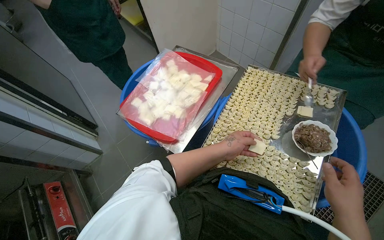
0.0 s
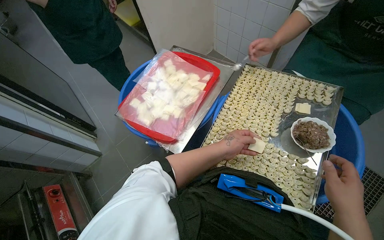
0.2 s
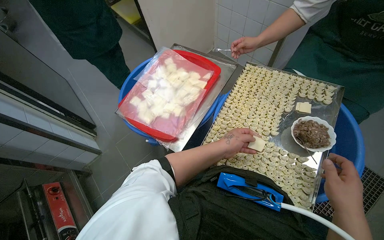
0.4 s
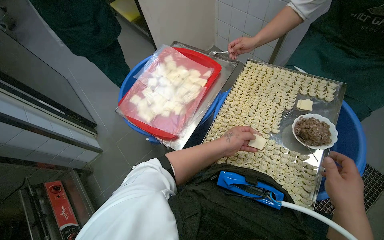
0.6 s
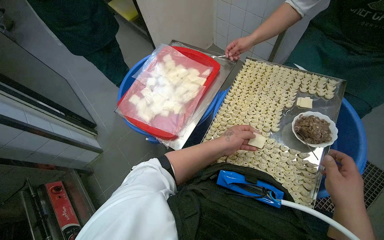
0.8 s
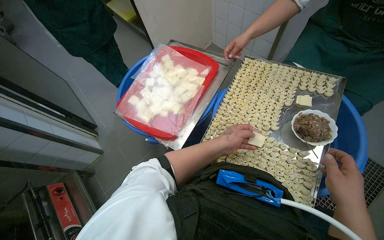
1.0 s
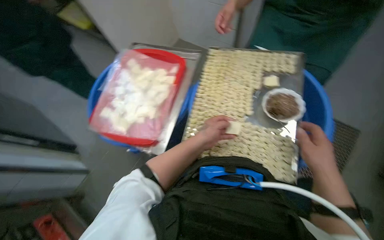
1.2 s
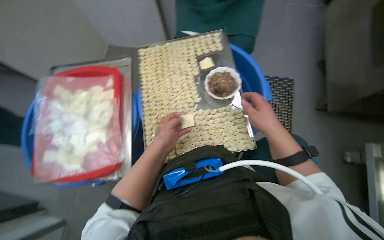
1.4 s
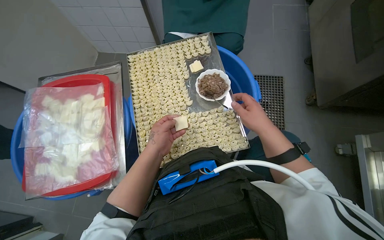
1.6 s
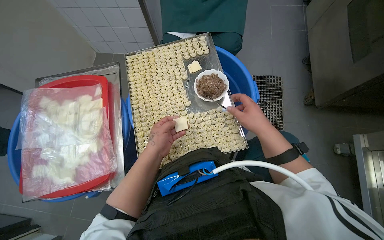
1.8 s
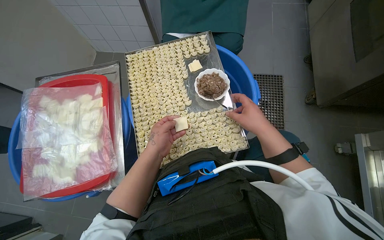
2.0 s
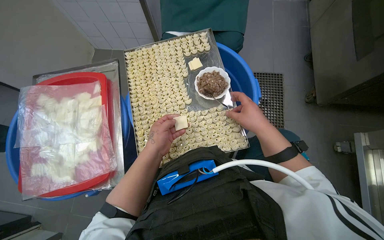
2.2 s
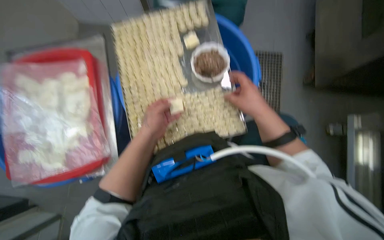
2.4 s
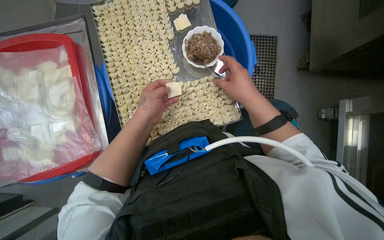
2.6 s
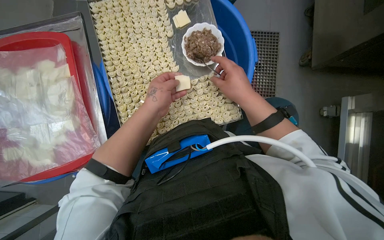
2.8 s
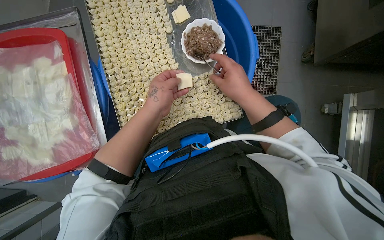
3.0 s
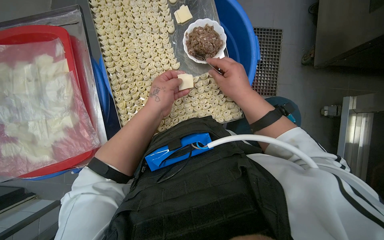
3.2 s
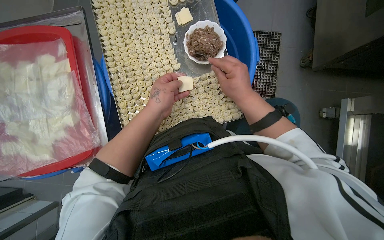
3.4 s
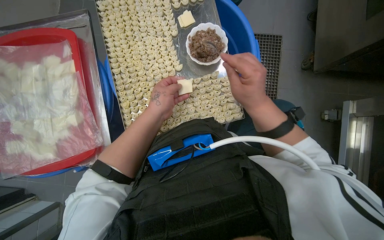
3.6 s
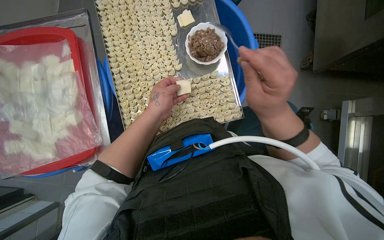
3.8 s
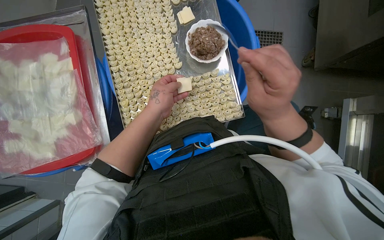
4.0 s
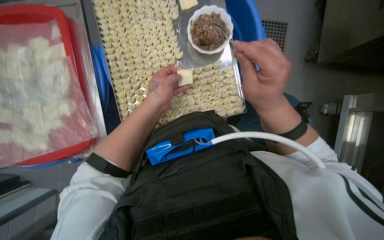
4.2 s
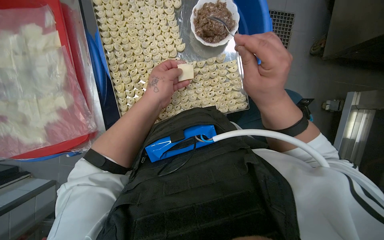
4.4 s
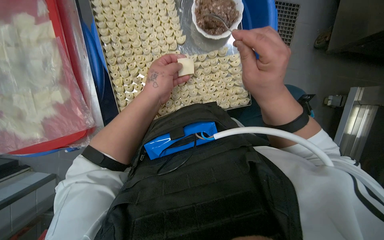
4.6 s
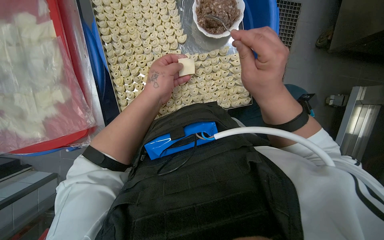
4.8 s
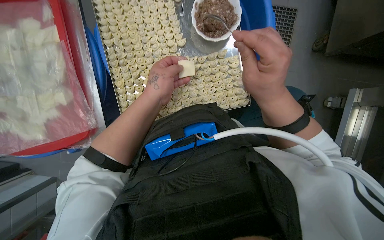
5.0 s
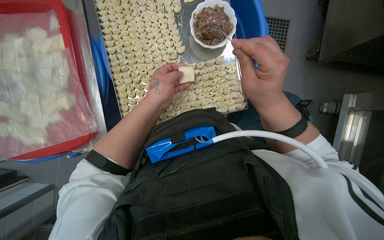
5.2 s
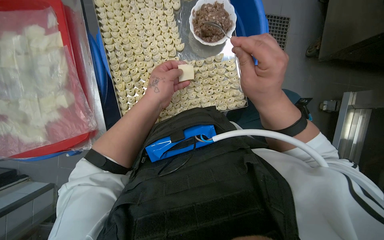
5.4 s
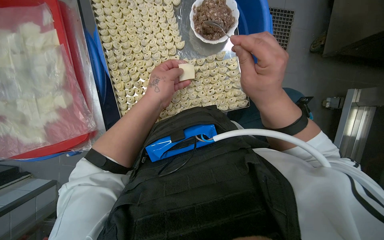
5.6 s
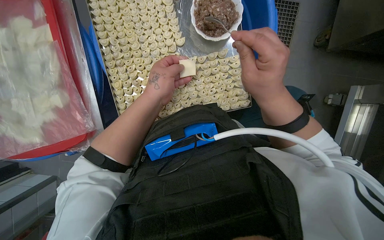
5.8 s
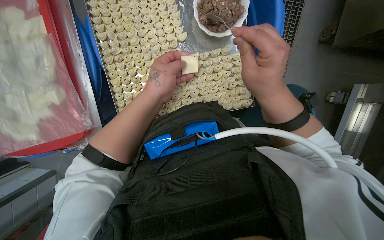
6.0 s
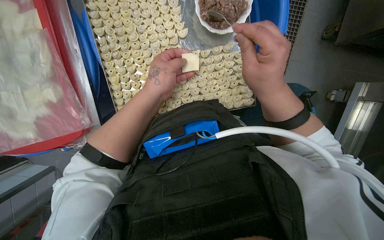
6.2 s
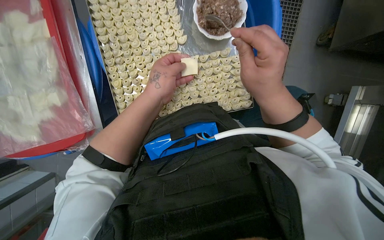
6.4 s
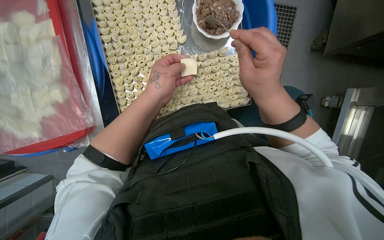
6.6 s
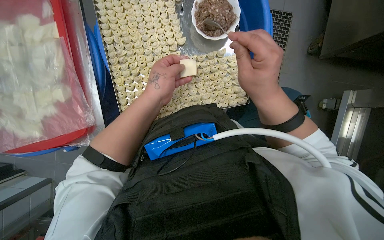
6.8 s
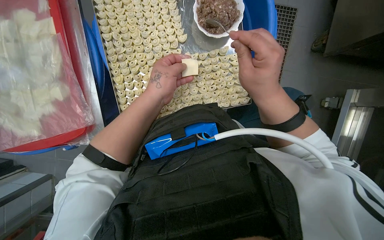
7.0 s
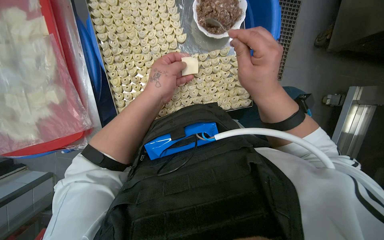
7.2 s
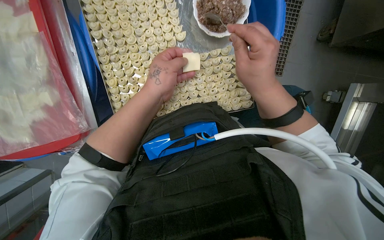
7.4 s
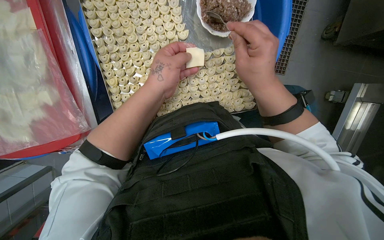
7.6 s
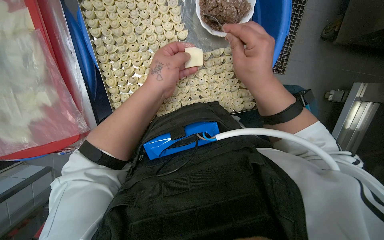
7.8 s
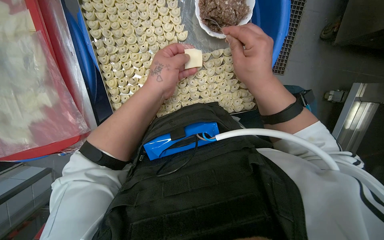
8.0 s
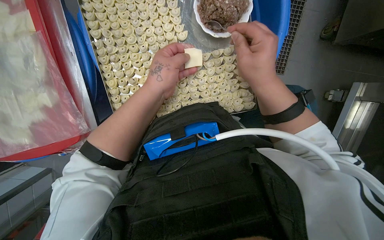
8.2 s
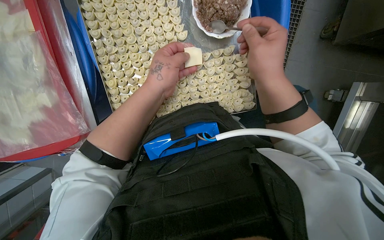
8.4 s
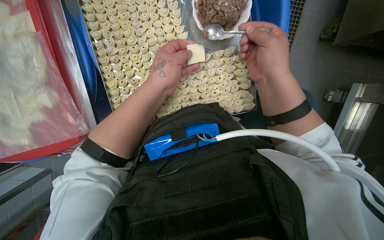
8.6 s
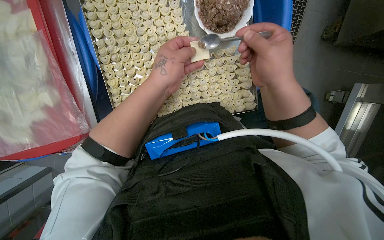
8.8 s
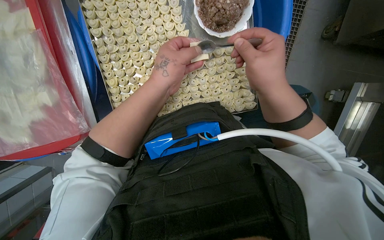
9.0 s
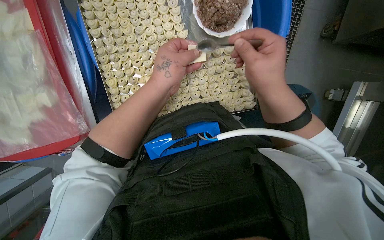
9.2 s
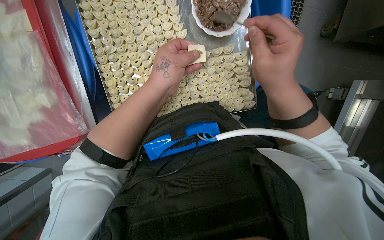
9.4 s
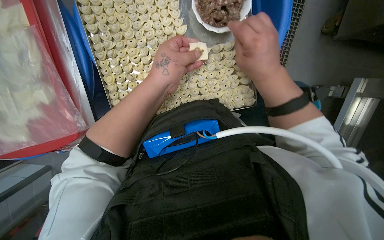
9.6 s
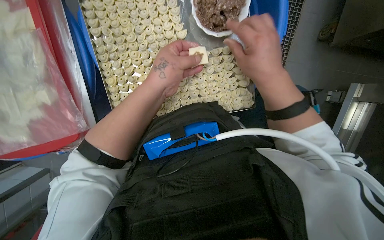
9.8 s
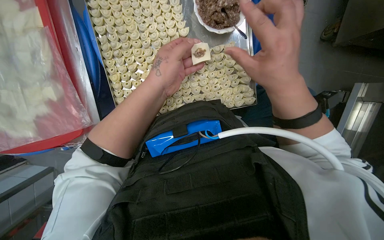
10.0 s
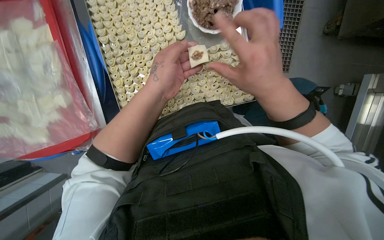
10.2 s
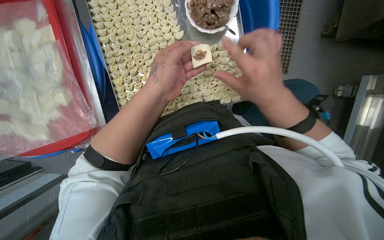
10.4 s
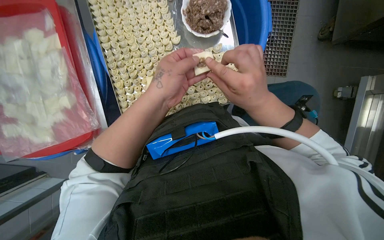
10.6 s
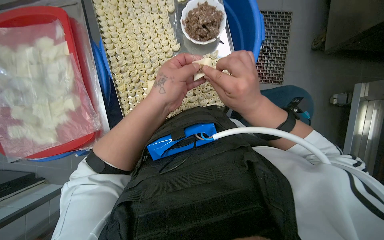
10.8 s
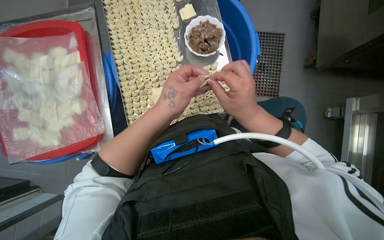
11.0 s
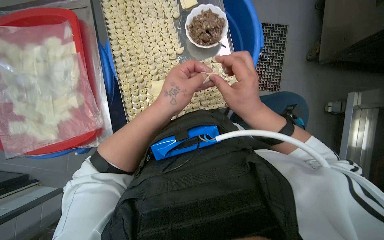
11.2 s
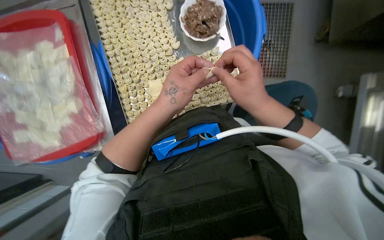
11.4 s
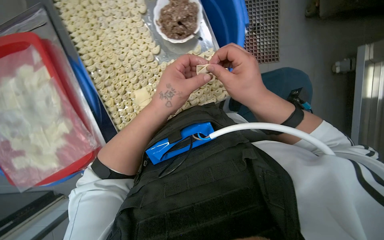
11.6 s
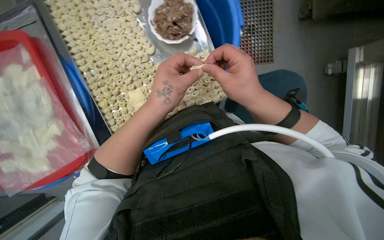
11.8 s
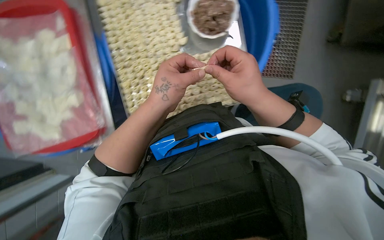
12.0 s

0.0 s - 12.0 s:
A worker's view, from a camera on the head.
Job: preparing food.
The whole recording: Making dumplings with meat filling. The worker picks up dough, fills it with meat, folds it, and places the finished dumpling on a tray.
0.0 s - 1.6 s: The wearer looks some 45 degrees further to the right.
1.6 s - 3.0 s: The camera pitches downward, by about 15 degrees.
3.0 s - 4.4 s: The right hand moves nearer to the camera, some 10 cm.
4.4 s - 7.6 s: The hands work in one place, with small movements.
7.6 s - 10.4 s: The hands make small movements and keep their place.
10.4 s - 12.0 s: The hands make small movements and keep their place.

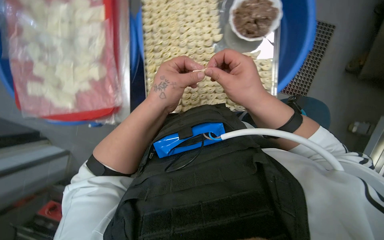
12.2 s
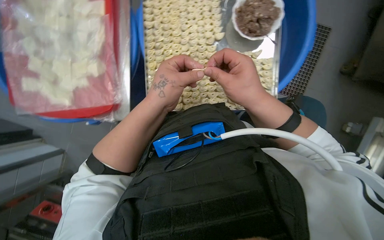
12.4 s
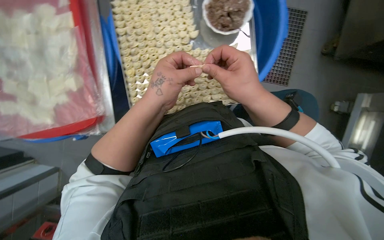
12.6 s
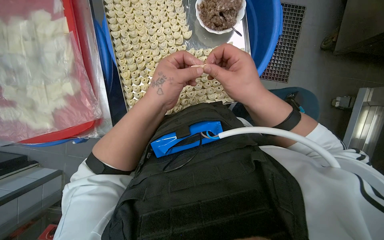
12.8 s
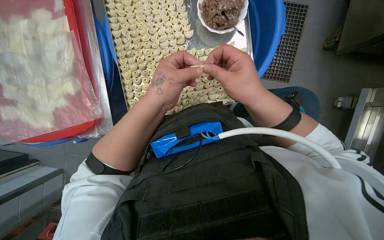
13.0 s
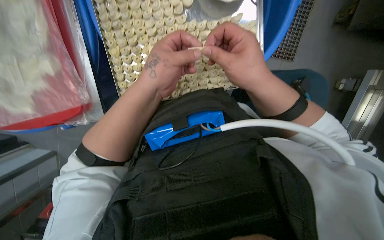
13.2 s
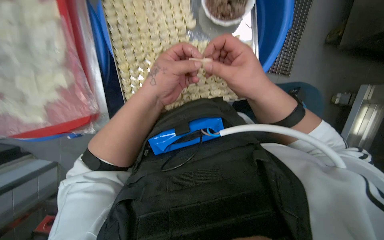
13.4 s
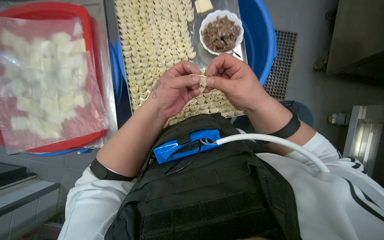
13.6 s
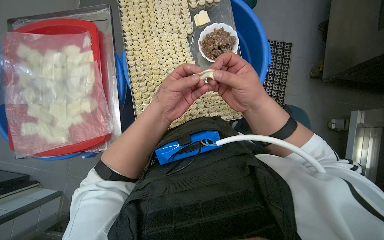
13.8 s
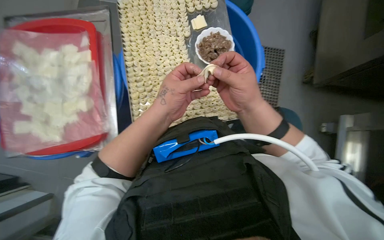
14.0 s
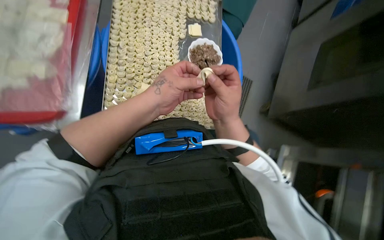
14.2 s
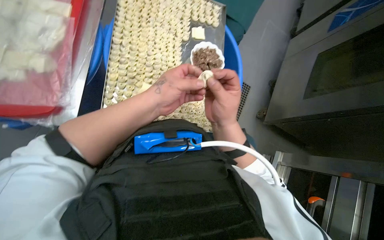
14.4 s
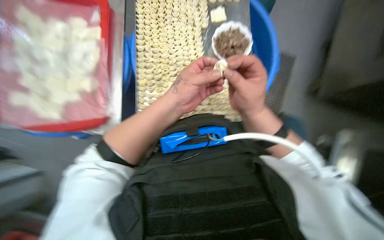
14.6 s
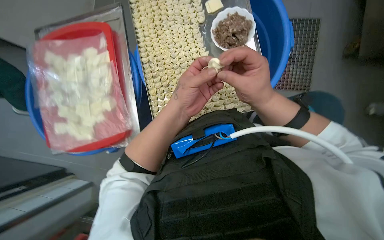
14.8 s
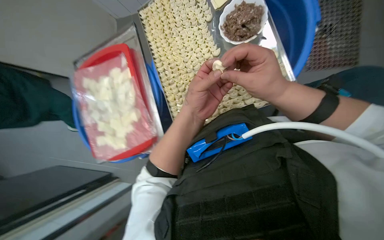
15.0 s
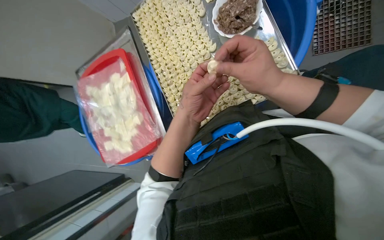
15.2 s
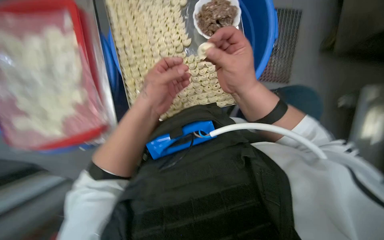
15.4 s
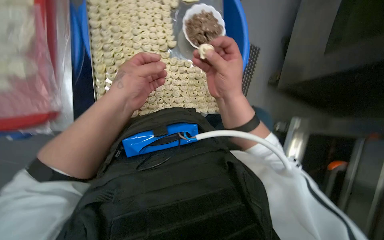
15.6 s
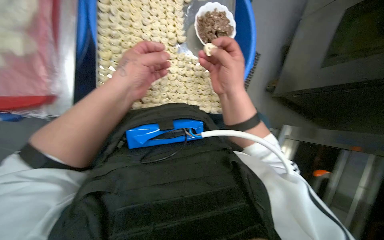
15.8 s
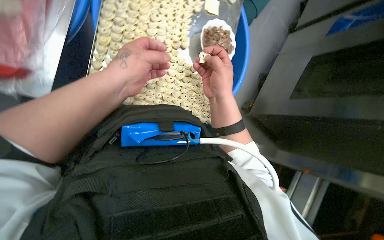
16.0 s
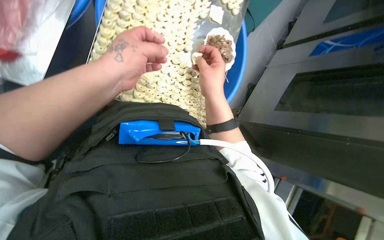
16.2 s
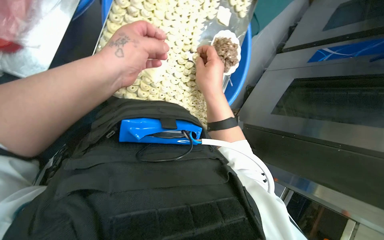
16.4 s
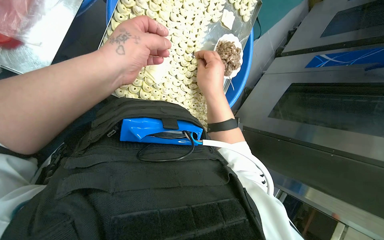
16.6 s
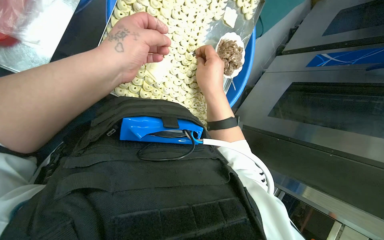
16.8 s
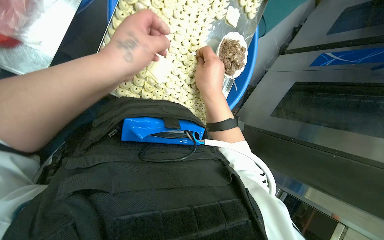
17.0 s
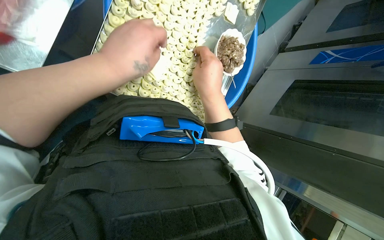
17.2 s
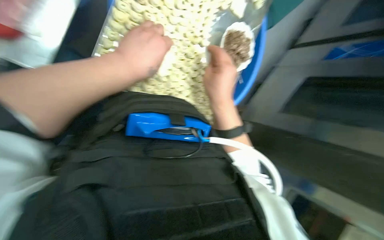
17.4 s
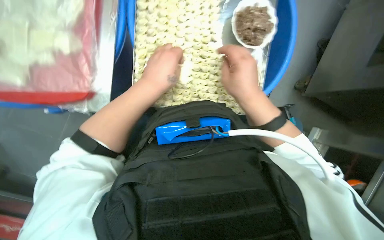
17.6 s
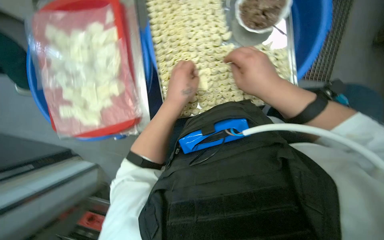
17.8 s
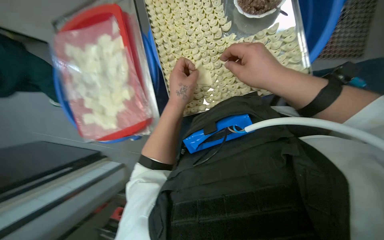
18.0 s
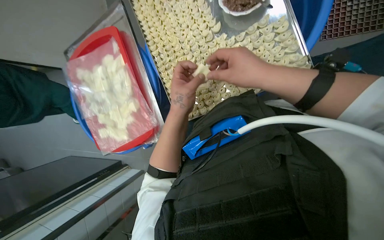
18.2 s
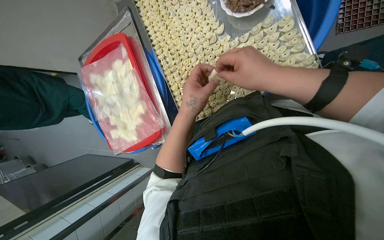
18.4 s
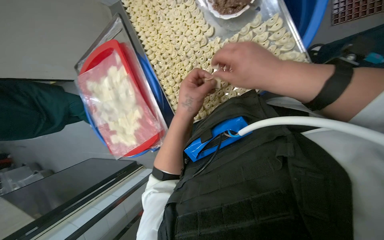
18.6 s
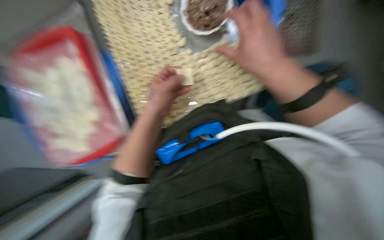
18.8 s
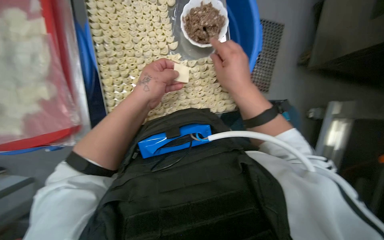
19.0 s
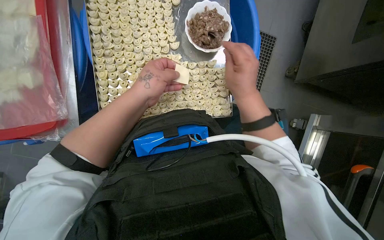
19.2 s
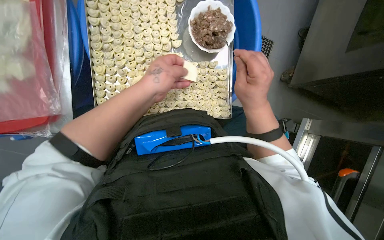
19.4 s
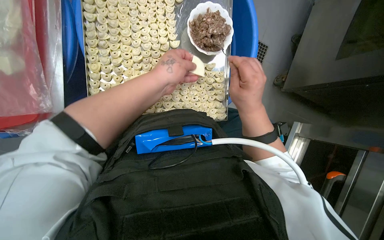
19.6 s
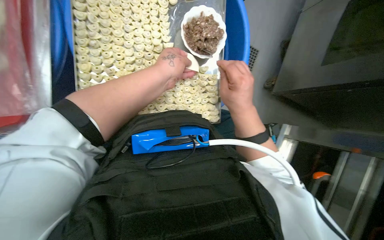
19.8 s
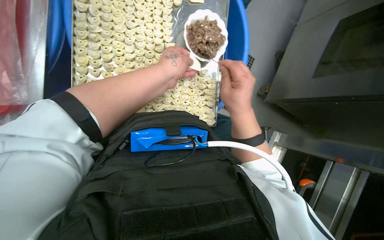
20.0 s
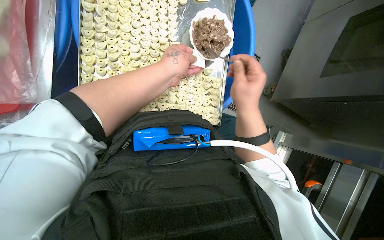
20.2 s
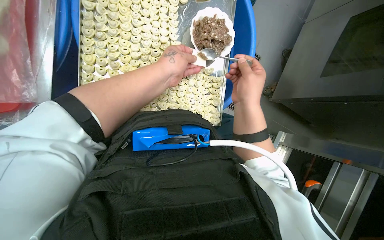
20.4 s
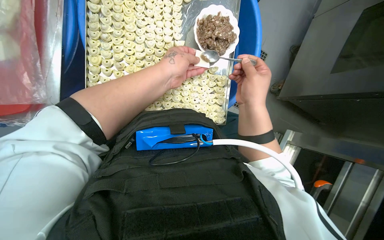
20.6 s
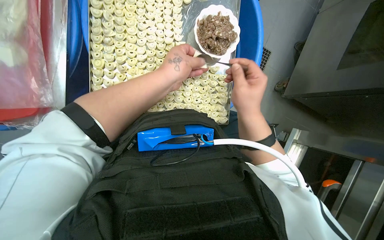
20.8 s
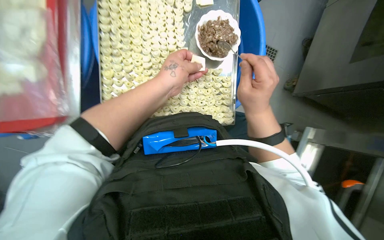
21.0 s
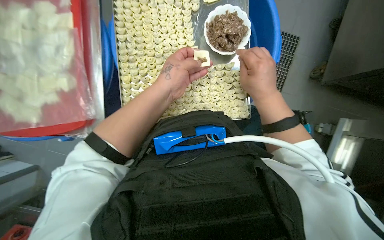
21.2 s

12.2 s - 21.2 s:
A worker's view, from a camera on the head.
Job: preparing food.
The whole recording: Making dumplings with meat filling. The worker picks up dough, fills it with meat, folds it, and places the finished dumpling on a tray.
12.2 s - 13.8 s: The hands stay close to where they were, moving slightly.
13.8 s - 15.2 s: The camera sweeps to the left, by approximately 25 degrees.
15.2 s - 16.6 s: The camera sweeps to the right, by roughly 60 degrees. Everything in view rotates approximately 40 degrees clockwise.
16.6 s - 18.2 s: The camera sweeps to the left, by roughly 60 degrees. The scene turns about 35 degrees counterclockwise in the picture.
18.2 s - 19.8 s: The view pans to the right by some 40 degrees.
19.8 s - 21.2 s: The view swings roughly 15 degrees to the left.
